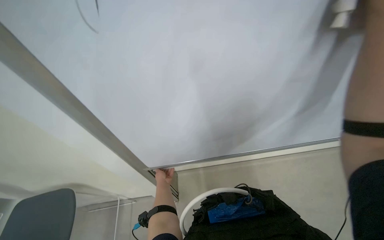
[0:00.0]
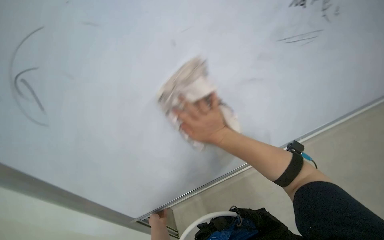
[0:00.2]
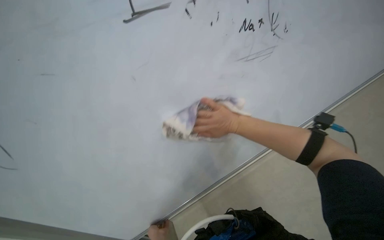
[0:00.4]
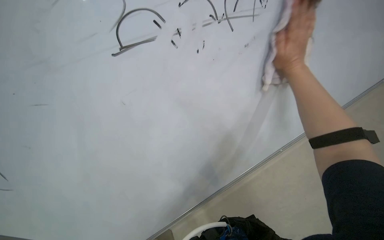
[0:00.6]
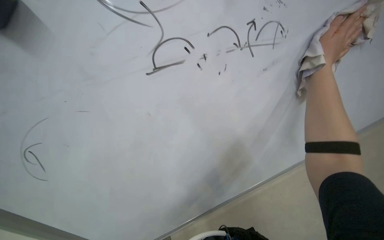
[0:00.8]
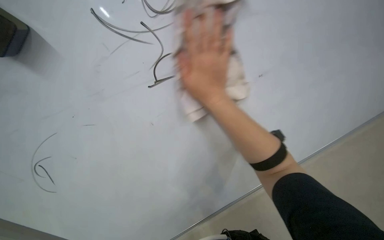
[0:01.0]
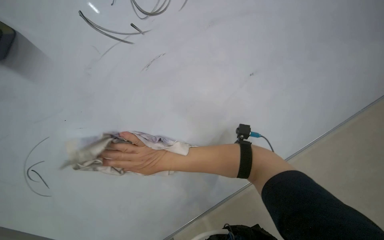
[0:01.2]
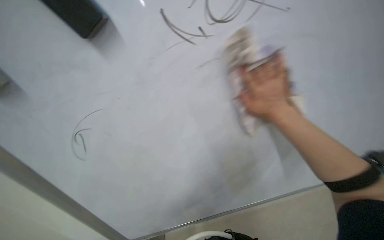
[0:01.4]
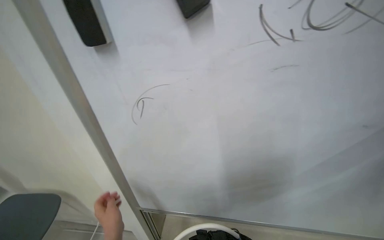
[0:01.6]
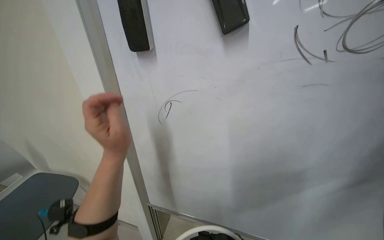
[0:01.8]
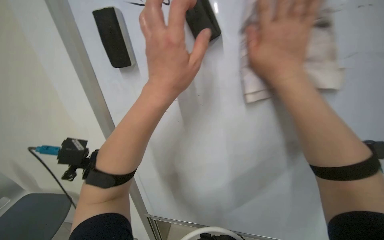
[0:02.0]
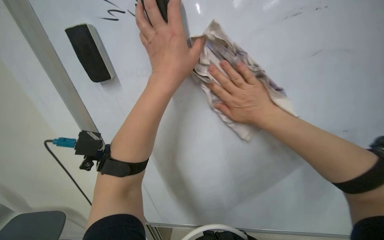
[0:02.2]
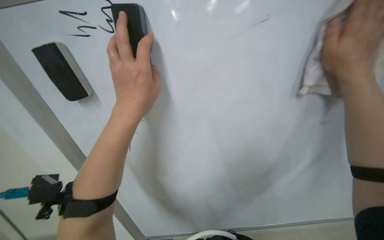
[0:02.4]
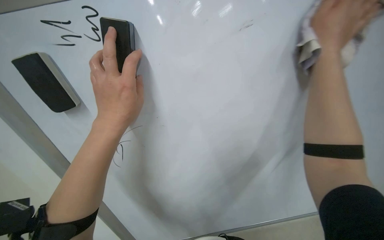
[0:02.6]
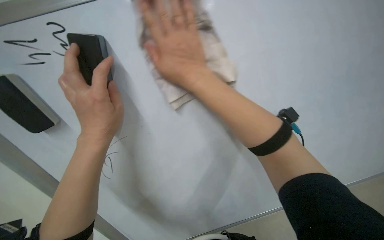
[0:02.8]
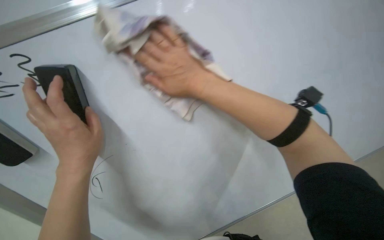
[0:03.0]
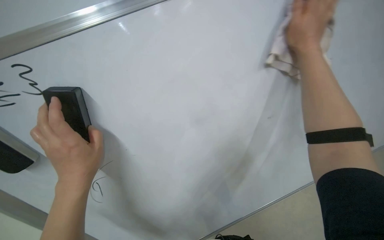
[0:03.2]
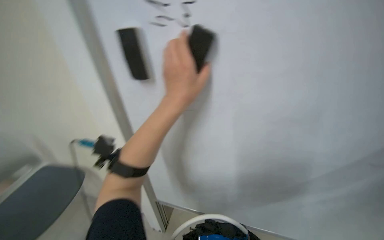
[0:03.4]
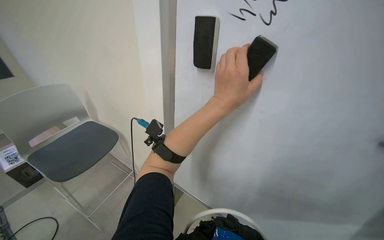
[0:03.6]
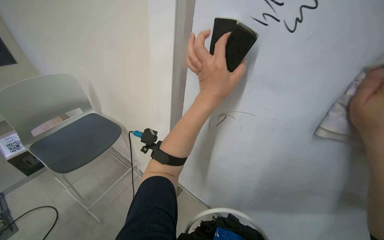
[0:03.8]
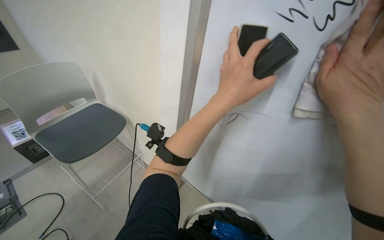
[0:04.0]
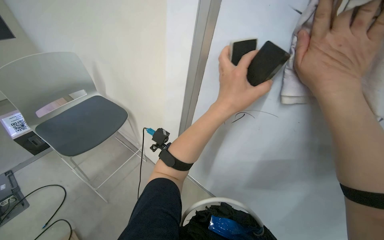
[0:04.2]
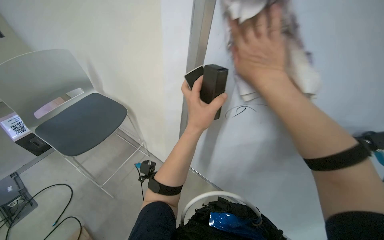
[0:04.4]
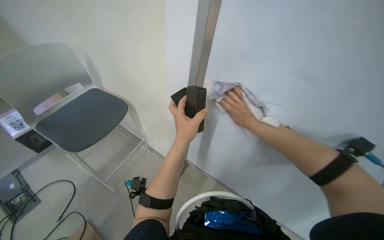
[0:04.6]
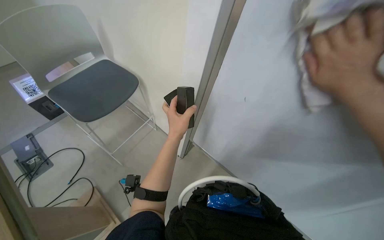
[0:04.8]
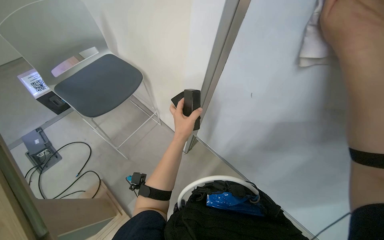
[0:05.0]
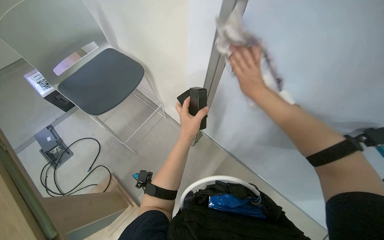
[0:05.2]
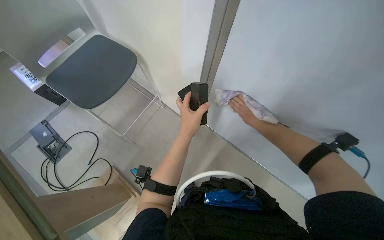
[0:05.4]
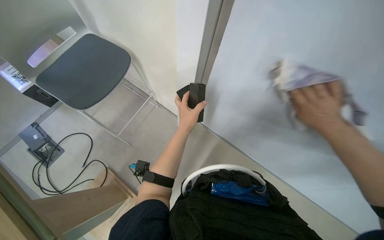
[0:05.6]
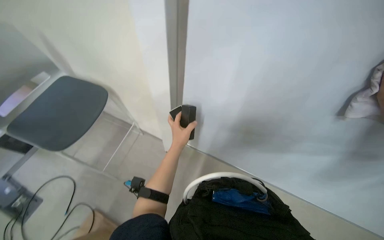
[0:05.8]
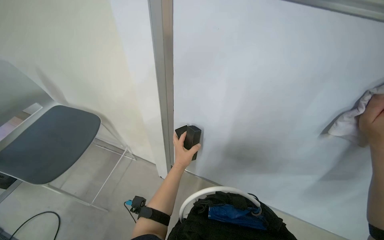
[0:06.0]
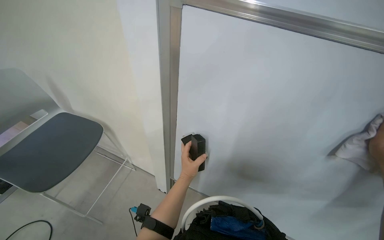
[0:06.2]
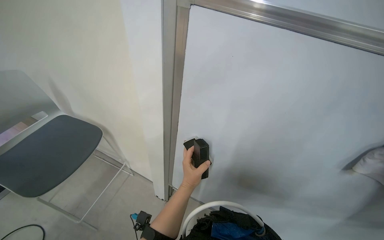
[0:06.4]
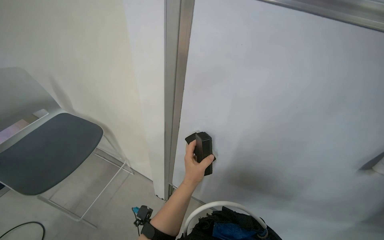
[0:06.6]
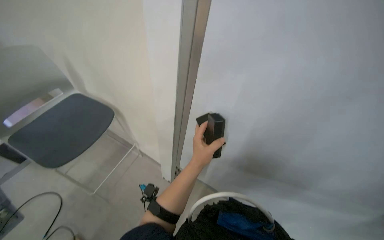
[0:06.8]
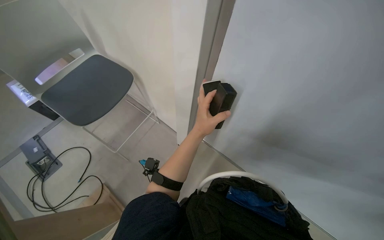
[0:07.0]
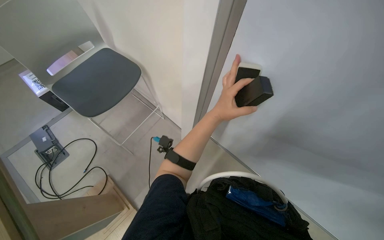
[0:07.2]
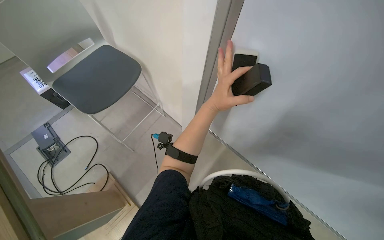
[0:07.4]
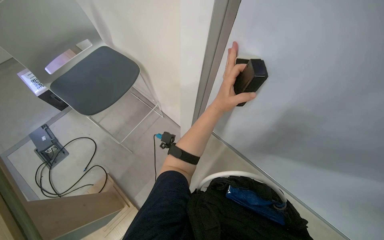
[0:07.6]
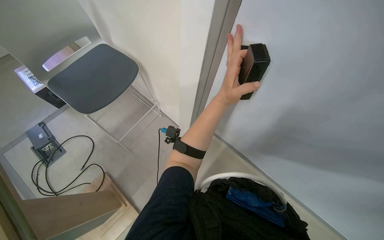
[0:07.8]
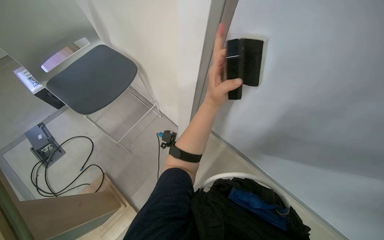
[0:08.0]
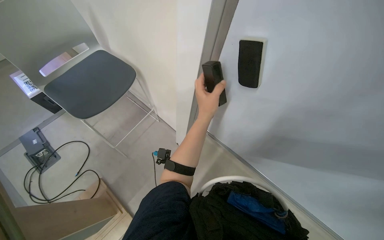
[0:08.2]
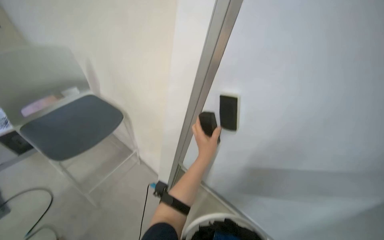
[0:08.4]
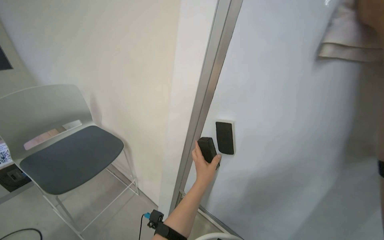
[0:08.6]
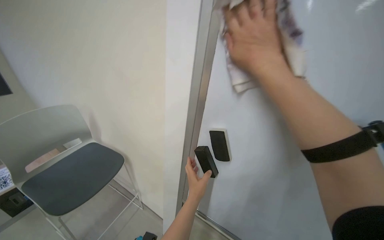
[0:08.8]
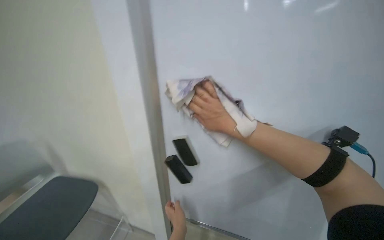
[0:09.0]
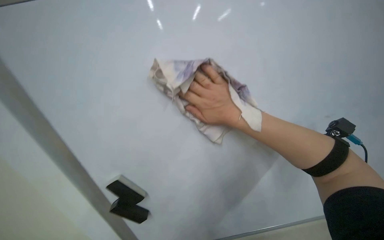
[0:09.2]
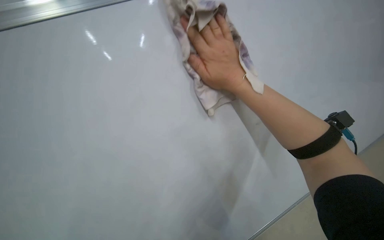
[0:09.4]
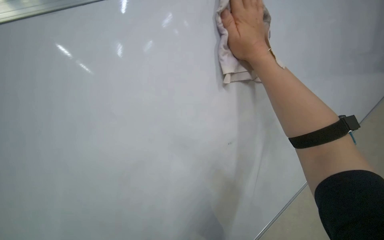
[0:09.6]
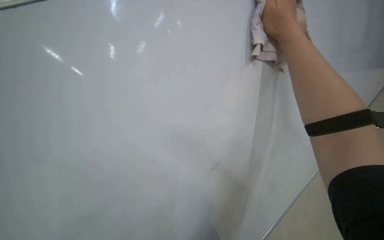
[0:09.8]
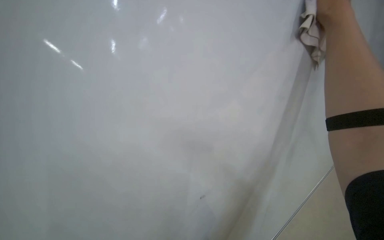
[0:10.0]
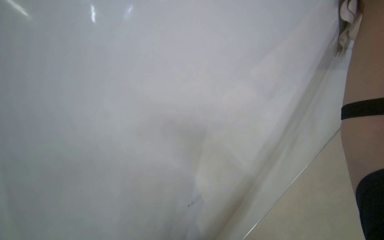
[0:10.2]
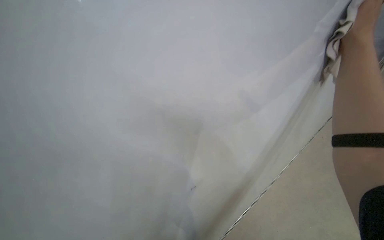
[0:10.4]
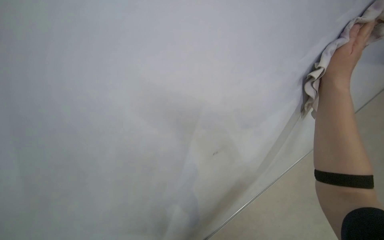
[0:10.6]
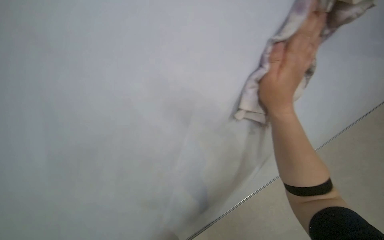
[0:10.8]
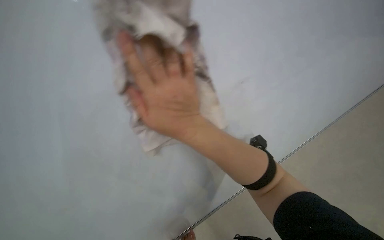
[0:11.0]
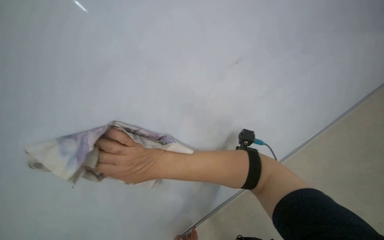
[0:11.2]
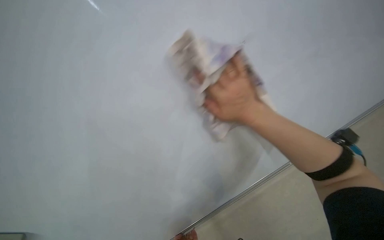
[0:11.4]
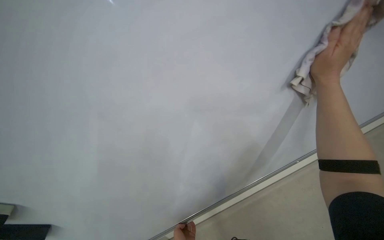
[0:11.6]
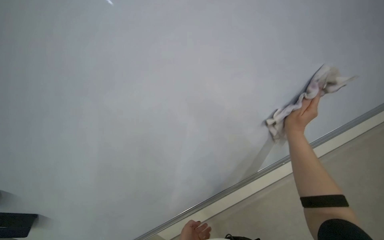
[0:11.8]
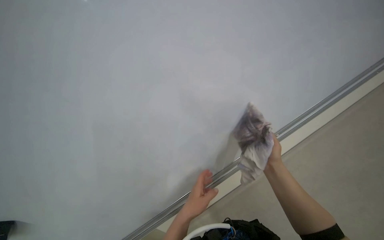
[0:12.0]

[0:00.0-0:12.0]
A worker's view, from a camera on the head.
Job: wiping surfaces.
The whole recording: Wiping whiteboard. The worker wipes the whiteboard clean using a cloth and an eraser.
0:00.0 to 0:01.6: The wearer looks about 15 degrees further upward.
0:01.6 to 0:03.0: The wearer's head swings approximately 30 degrees to the right.
0:03.0 to 0:04.4: The view tips downward by approximately 15 degrees.
0:04.4 to 0:06.0: The left hand heads farther from the camera and down the picture, covering about 20 cm.
0:06.0 to 0:07.6: The head rotates approximately 20 degrees to the left.
0:07.6 to 0:09.0: The view tips upward by approximately 25 degrees. The left hand shifts some 20 cm down the picture.
0:09.0 to 0:10.4: The head travels approximately 60 cm. The view pans to the right by about 35 degrees. The camera pitches upward, by about 25 degrees. The scene rotates clockwise by approximately 70 degrees.

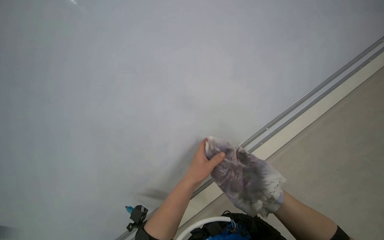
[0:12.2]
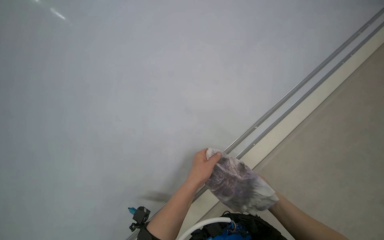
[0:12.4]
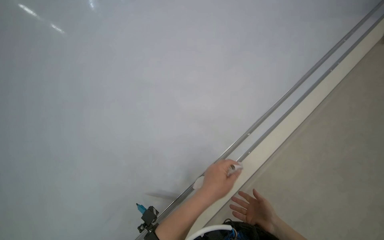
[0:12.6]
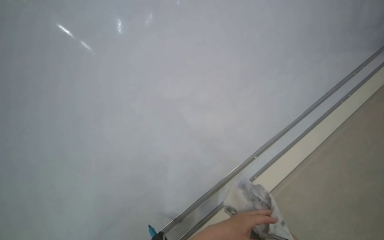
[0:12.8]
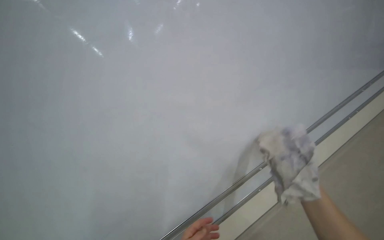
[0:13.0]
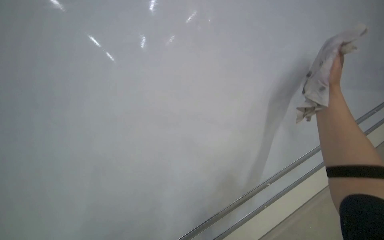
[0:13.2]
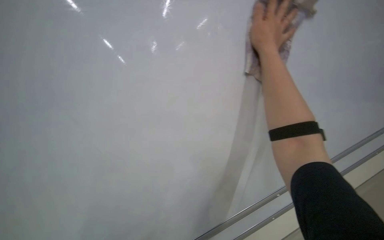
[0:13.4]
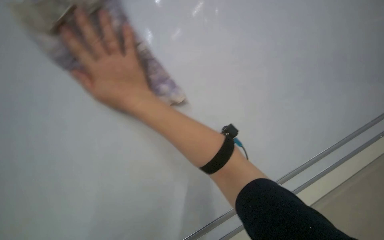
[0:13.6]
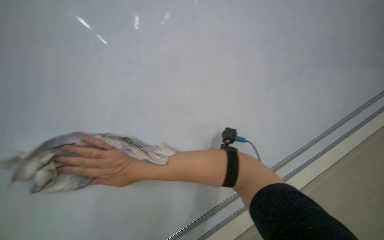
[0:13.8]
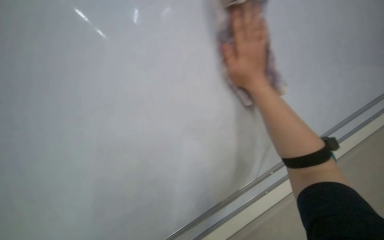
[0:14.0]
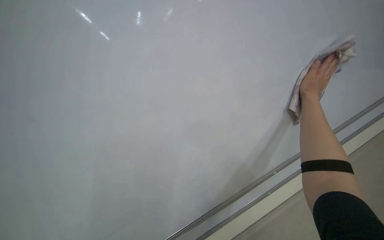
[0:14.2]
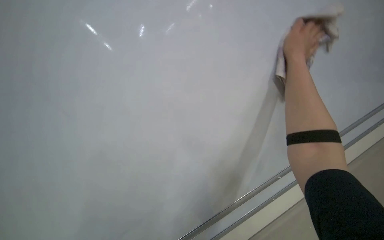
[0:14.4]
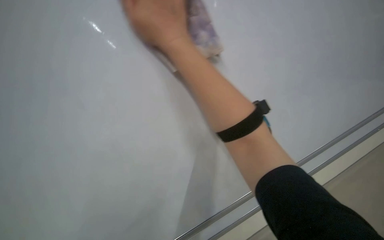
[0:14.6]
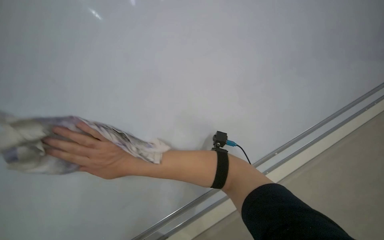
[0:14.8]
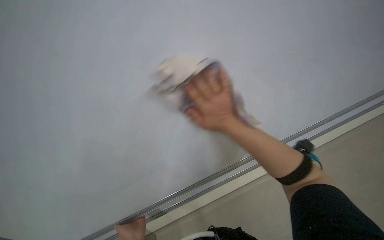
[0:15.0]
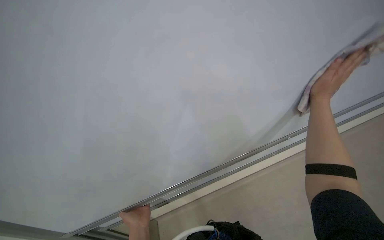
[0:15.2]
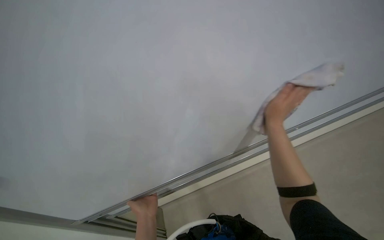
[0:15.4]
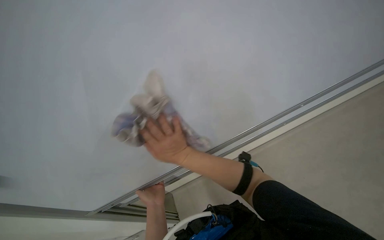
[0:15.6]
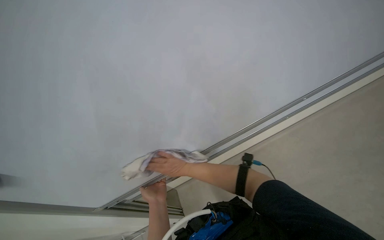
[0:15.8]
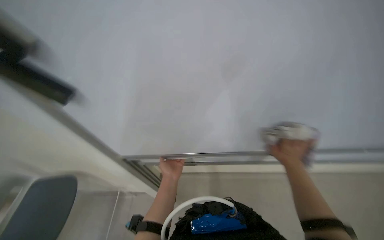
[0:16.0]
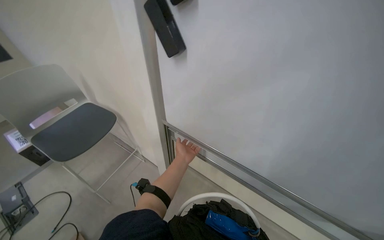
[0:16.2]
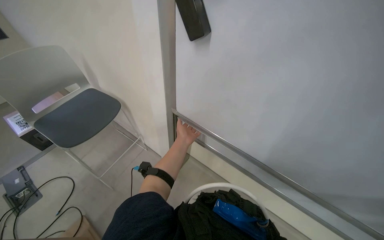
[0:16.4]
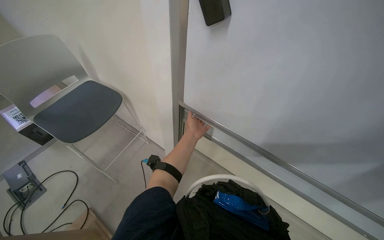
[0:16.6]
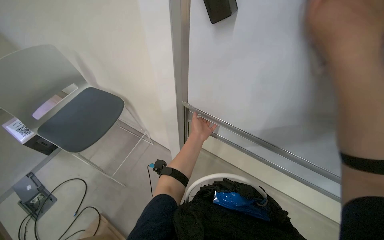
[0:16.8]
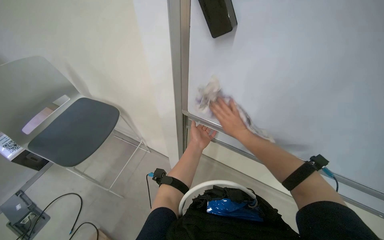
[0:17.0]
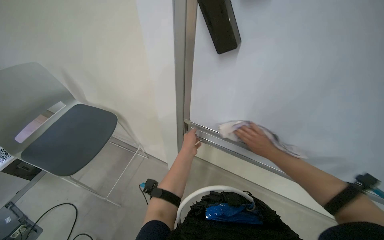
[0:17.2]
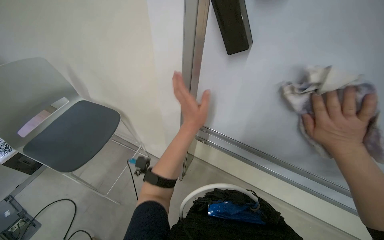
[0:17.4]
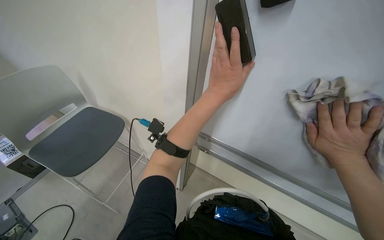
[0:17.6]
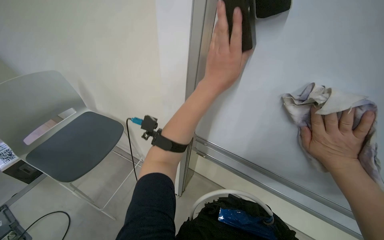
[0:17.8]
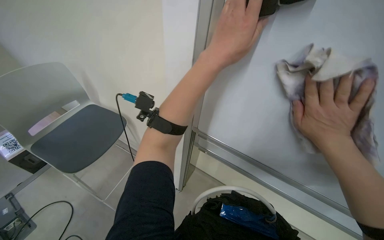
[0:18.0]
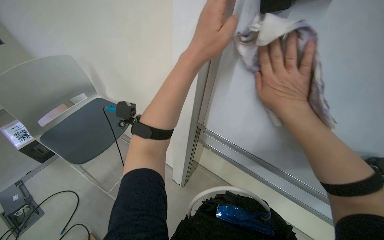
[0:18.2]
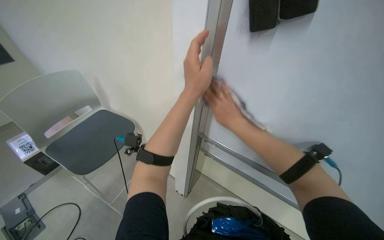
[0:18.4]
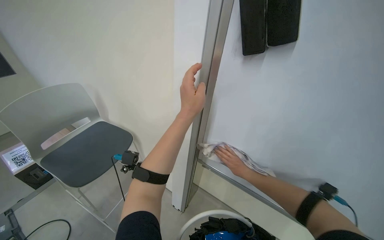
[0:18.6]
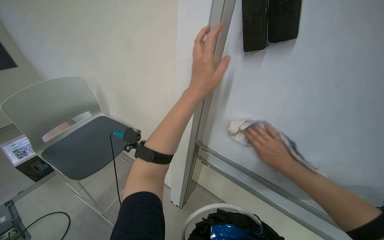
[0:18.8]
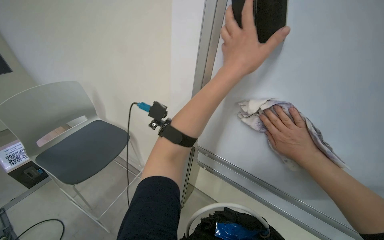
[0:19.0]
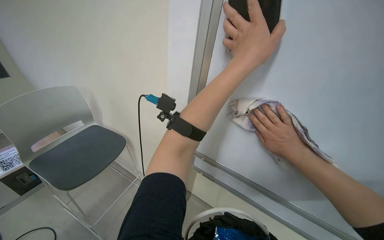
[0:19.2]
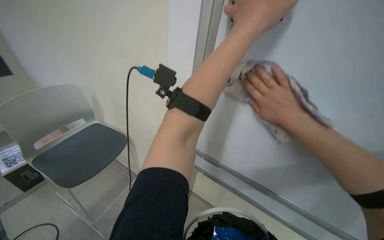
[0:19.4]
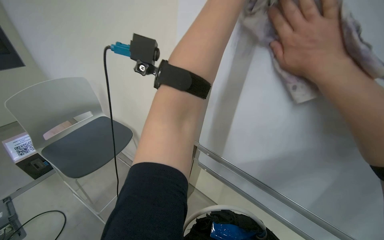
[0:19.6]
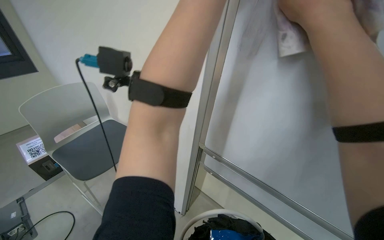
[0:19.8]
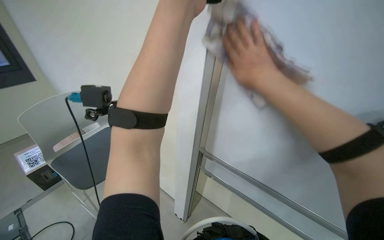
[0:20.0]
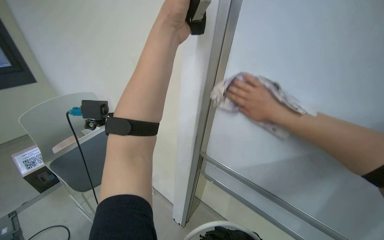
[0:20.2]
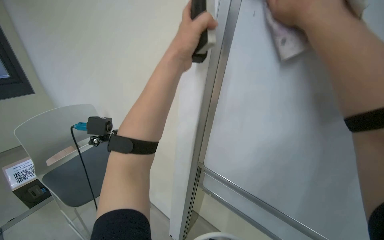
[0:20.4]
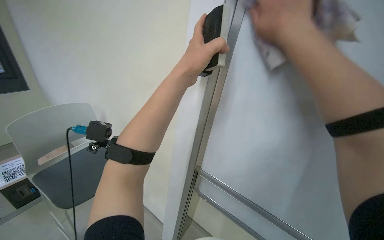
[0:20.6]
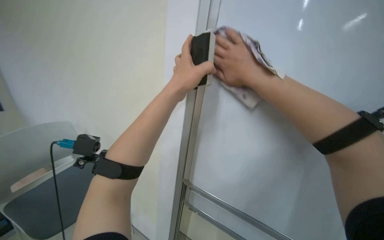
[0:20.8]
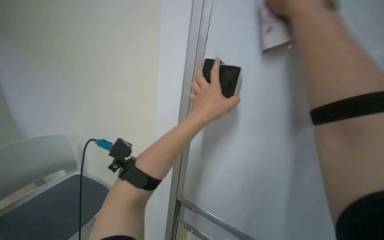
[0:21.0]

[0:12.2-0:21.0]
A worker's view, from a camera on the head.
Job: wiping surfaces.
The whole recording: Wiping whiteboard. The worker wipes the whiteboard clean using a cloth and an eraser.
0:12.2 to 0:13.6: The view tilts approximately 15 degrees upward.
0:13.6 to 0:15.2: The wearer moves roughly 40 cm. The camera pitches upward, by some 20 degrees. The scene turns roughly 30 degrees clockwise in the picture.
0:15.2 to 0:16.6: The wearer looks roughly 25 degrees further to the left.
0:16.6 to 0:18.0: The left hand shifts approximately 35 cm nearer to the camera and up the picture.
0:18.0 to 0:19.6: The right hand is displaced up the picture by some 20 cm, and moves approximately 35 cm farther from the camera and comes back.
0:19.6 to 0:21.0: The view tips upward by approximately 15 degrees.
